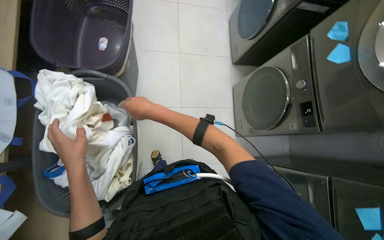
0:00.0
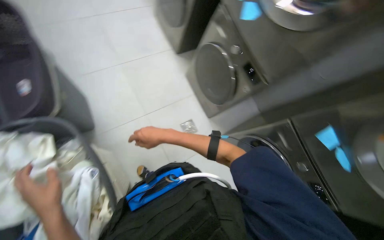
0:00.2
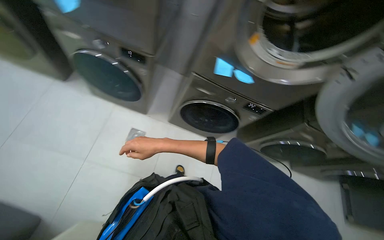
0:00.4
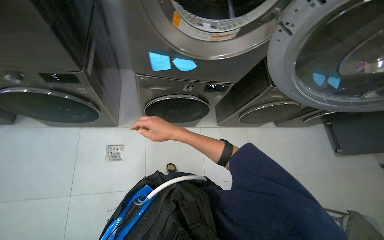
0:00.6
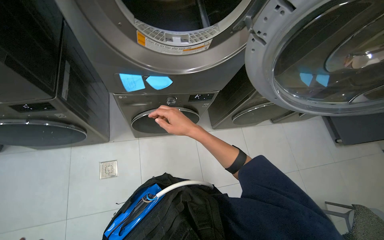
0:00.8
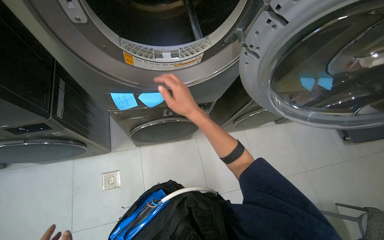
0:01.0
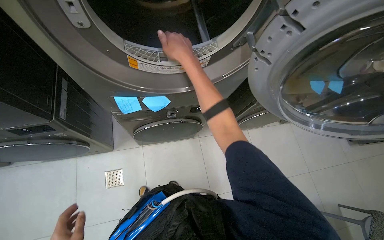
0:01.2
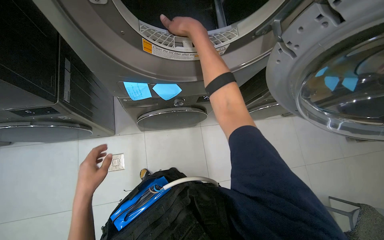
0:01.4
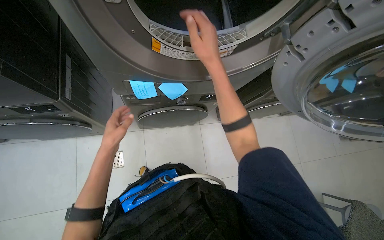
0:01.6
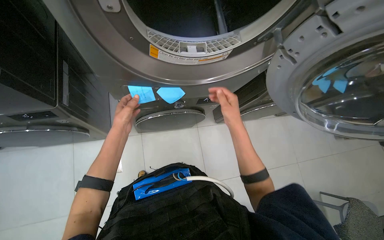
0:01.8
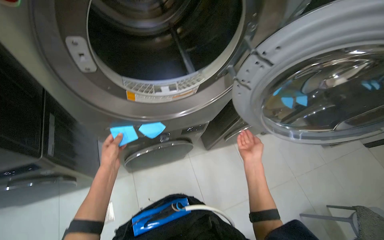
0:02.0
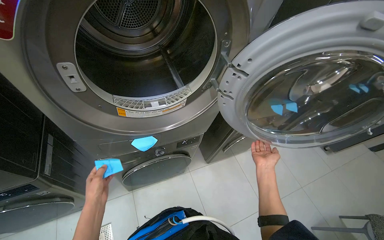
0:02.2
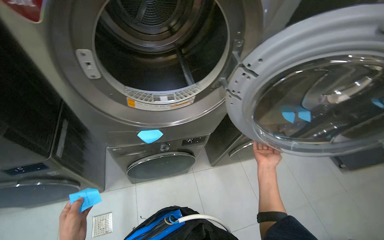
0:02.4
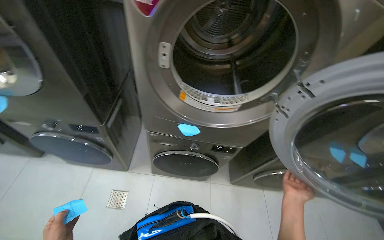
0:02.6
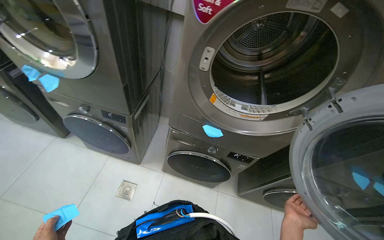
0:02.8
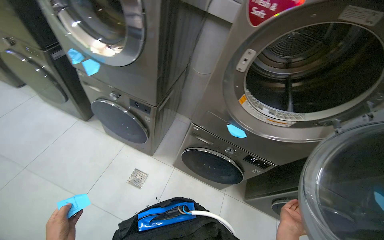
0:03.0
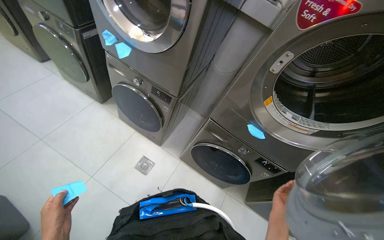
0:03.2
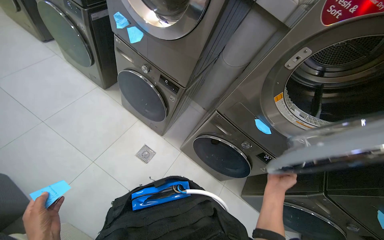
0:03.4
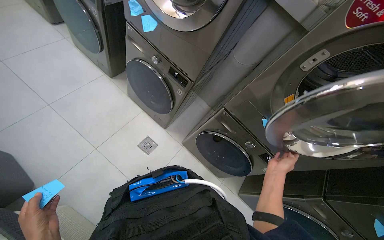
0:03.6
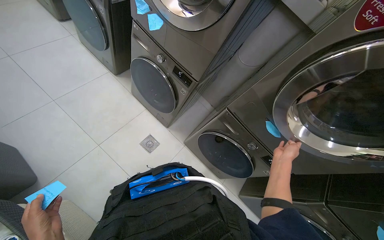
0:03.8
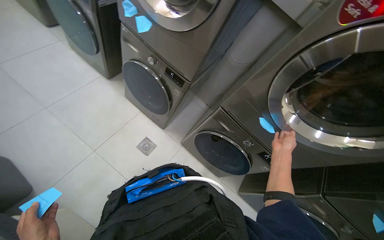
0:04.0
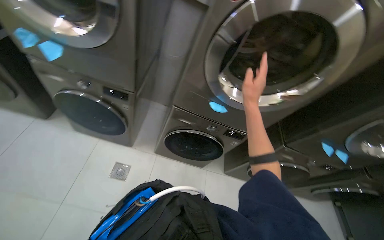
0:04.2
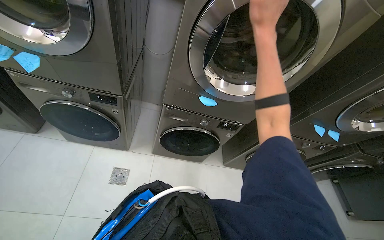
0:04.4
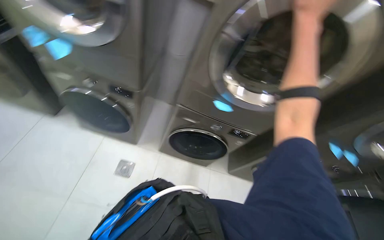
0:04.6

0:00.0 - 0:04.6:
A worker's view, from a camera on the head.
Job: managing laundry.
The whole recording: Sorting and collecting laundry items. The worker sorts clothes from a bag, unloads a washing machine, and collects items into a laundry basket.
0:00.0 - 0:01.6: The camera travels some 40 cm. The wearer looks approximately 75 degrees further to the right. The camera pitches downward, by roughly 15 degrees.
0:01.6 - 0:03.0: The head rotates about 30 degrees to the left. The wearer looks roughly 25 degrees further upward.

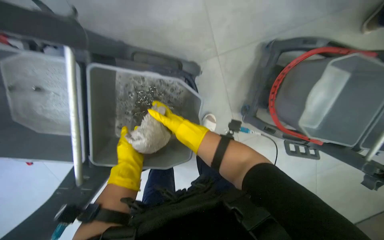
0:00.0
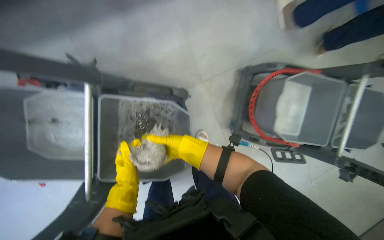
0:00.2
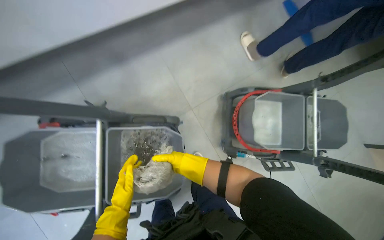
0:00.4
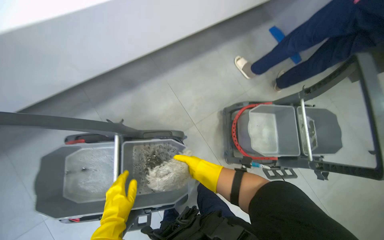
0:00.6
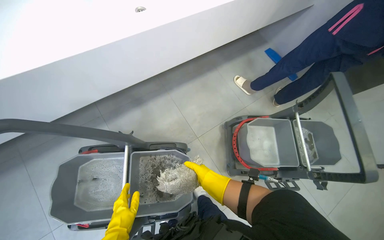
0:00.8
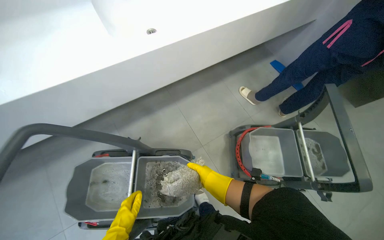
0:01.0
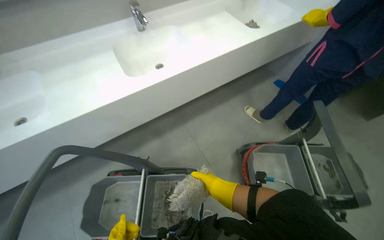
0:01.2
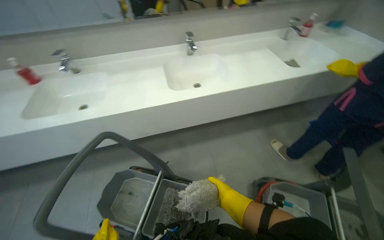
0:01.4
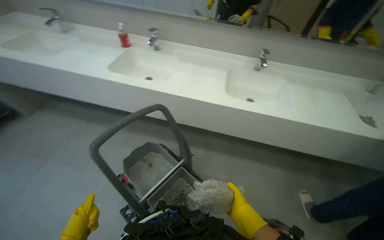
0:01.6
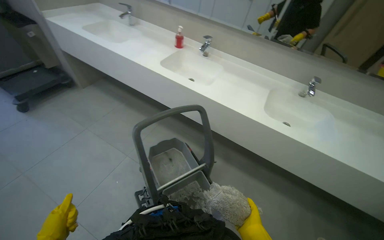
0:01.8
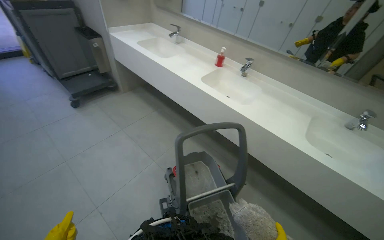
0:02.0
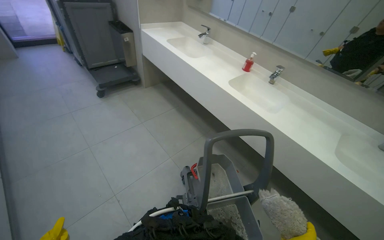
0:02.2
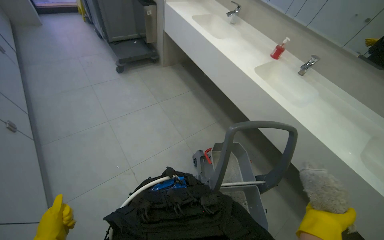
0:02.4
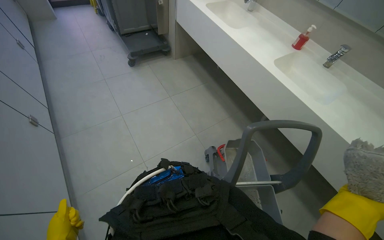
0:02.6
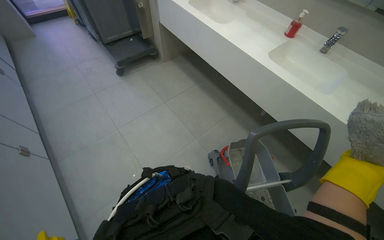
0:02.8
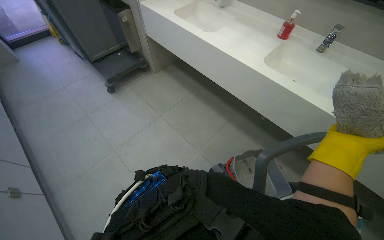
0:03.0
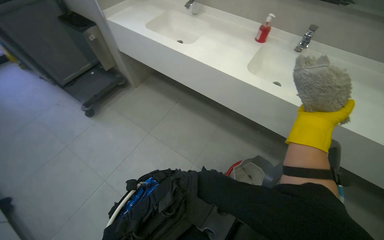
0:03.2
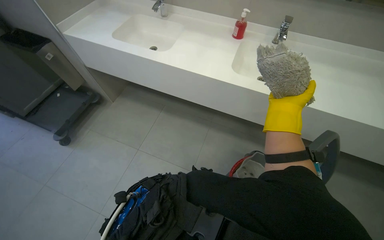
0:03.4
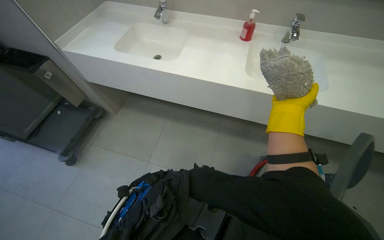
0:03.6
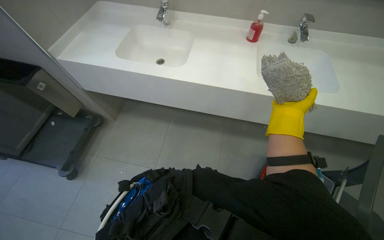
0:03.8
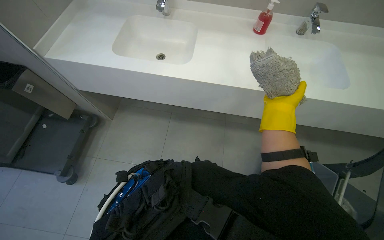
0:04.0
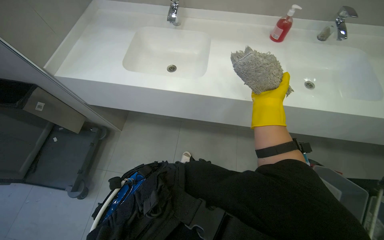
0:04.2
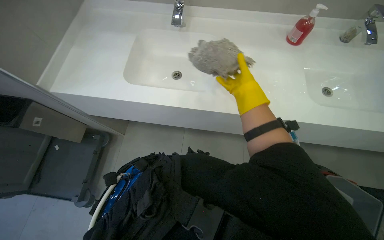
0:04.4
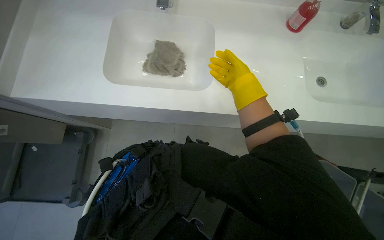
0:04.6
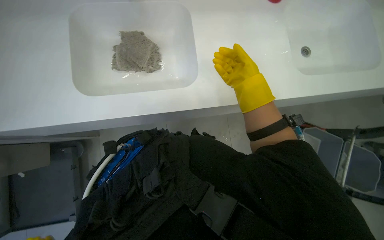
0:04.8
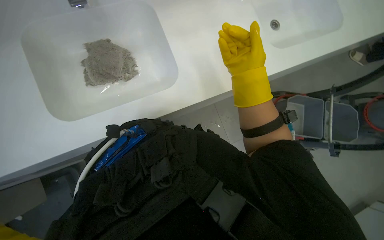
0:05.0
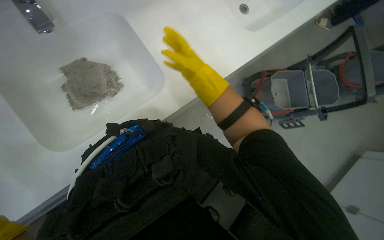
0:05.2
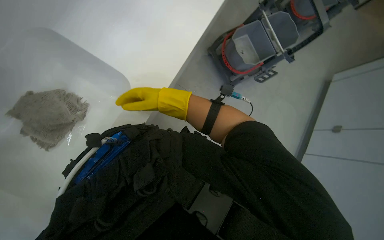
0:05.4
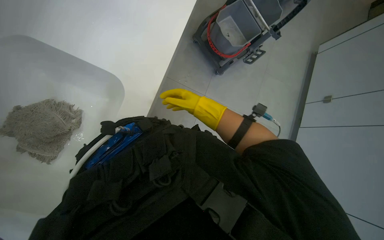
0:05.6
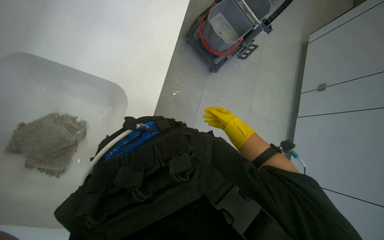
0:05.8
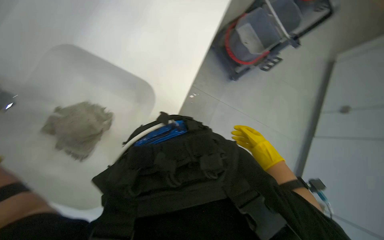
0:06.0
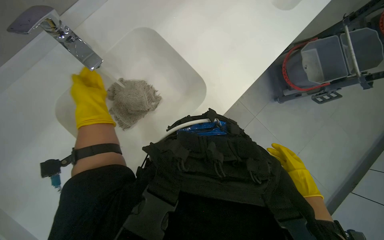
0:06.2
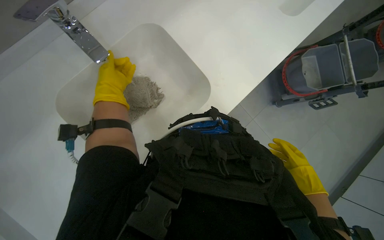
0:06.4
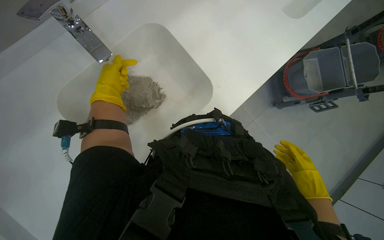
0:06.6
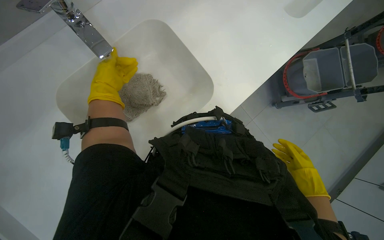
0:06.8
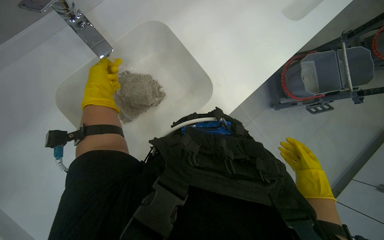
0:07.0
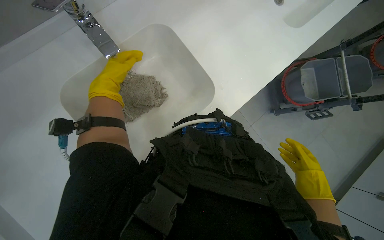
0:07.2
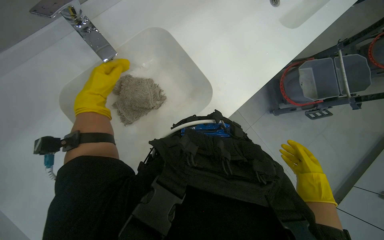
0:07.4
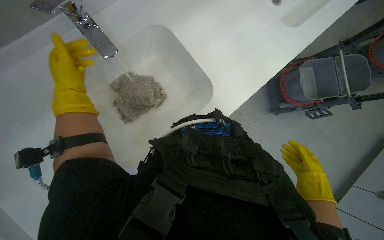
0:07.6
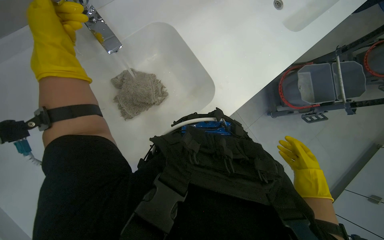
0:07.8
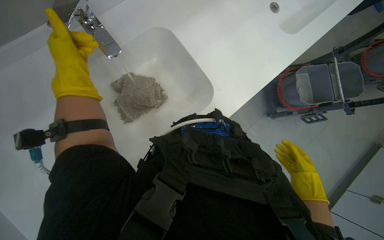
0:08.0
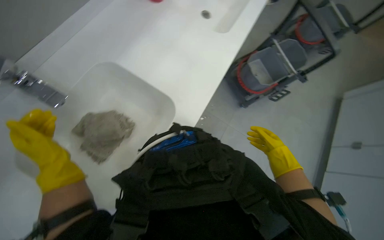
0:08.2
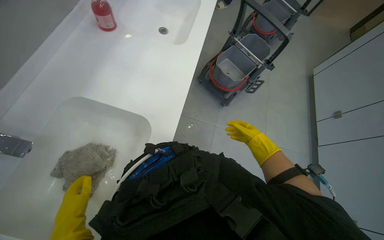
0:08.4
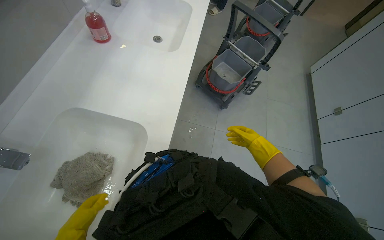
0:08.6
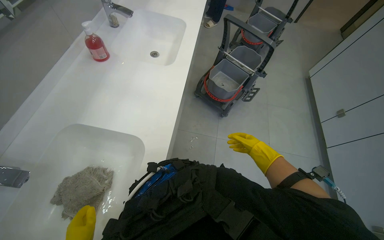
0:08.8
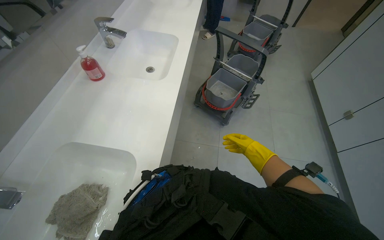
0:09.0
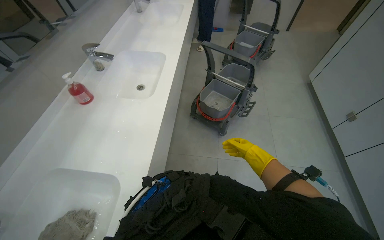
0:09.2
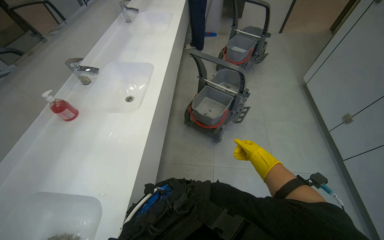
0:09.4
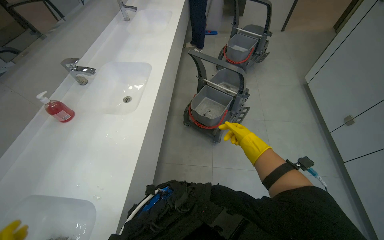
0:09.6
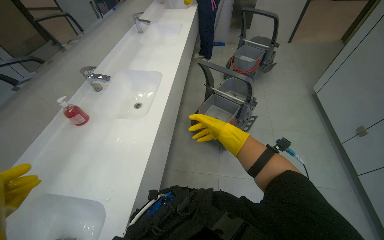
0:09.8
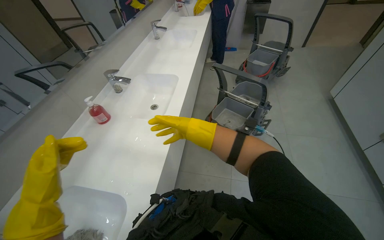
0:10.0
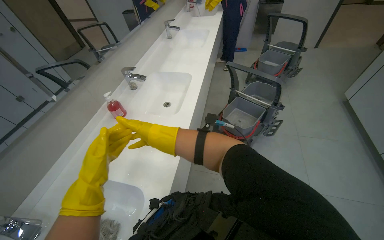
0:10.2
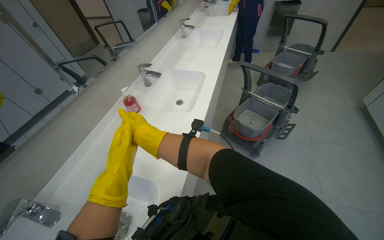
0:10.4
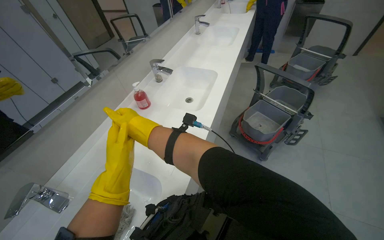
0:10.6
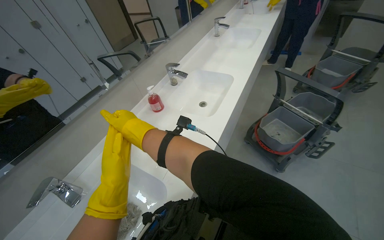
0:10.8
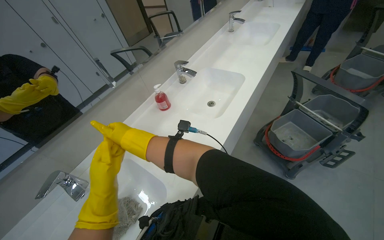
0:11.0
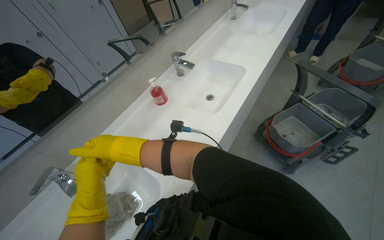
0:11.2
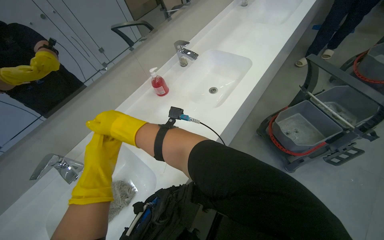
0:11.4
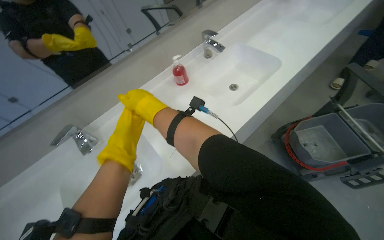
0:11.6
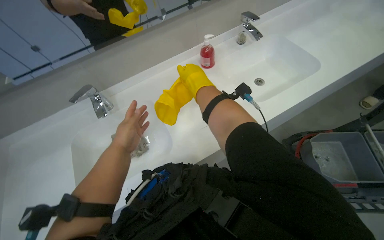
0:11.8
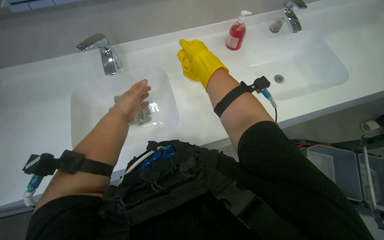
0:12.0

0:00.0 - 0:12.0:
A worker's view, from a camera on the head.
Job: organizing items.
The whole recording: Removing protective gloves. The worker removes yellow protective gloves and places them on the countertop.
0:00.0 - 0:01.6: The head travels roughly 70 cm. The head rotates roughly 40 degrees to the left. The wearer looks about 55 degrees further upward.
0:01.6 - 0:03.0: The wearer moves some 50 cm. The head turns to the left by about 35 degrees.
0:03.0 - 0:04.4: The wearer moves some 70 cm. The wearer looks roughly 35 degrees further to the right.
0:04.4 - 0:06.0: The head rotates some 50 degrees to the right.
0:06.0 - 0:07.6: Everything in view rotates roughly 25 degrees clockwise.
0:07.6 - 0:09.0: The camera pitches upward, by approximately 20 degrees. The scene turns approximately 45 degrees counterclockwise in the picture.
0:09.0 - 0:10.4: The camera pitches upward, by some 10 degrees. The right hand is displaced to the left by about 50 cm.
0:10.4 - 0:12.0: The wearer's head swings about 55 degrees to the left. The camera pitches downward, by about 30 degrees.

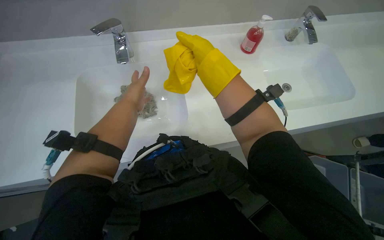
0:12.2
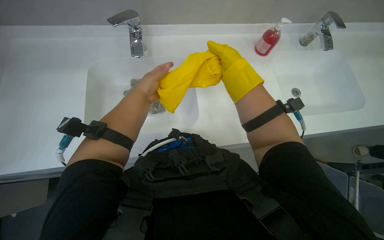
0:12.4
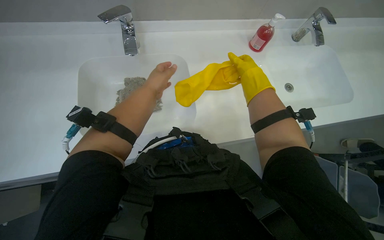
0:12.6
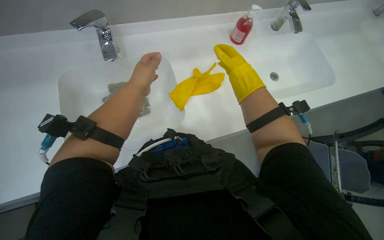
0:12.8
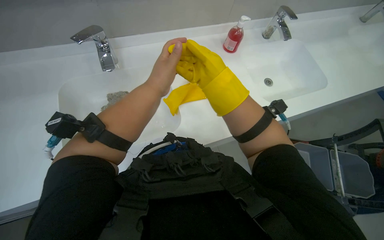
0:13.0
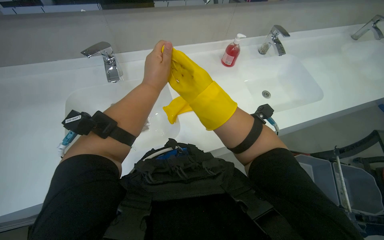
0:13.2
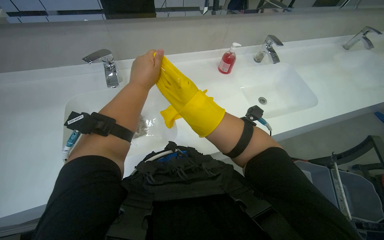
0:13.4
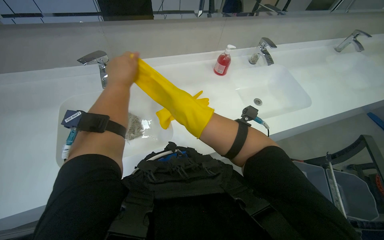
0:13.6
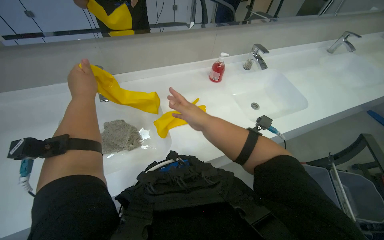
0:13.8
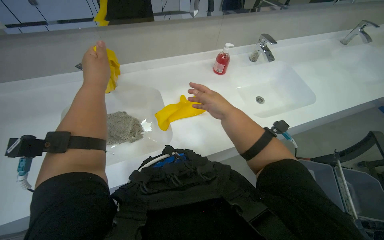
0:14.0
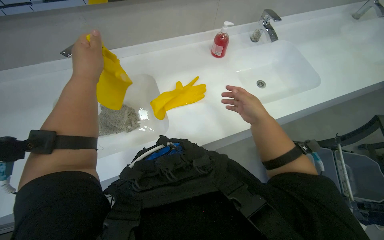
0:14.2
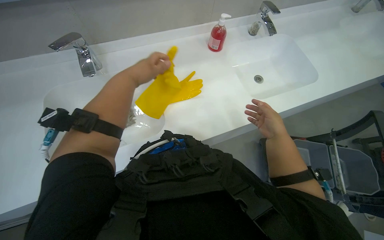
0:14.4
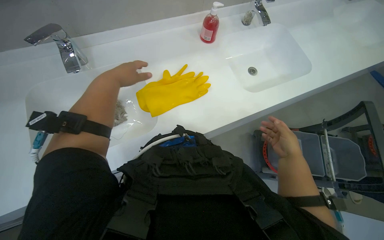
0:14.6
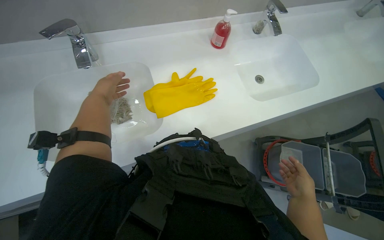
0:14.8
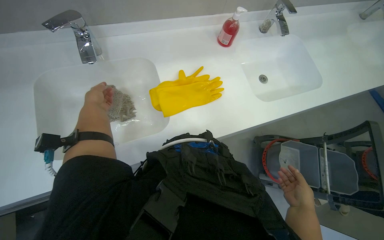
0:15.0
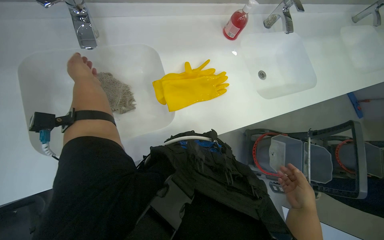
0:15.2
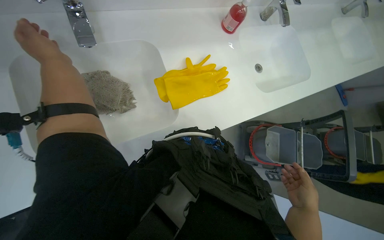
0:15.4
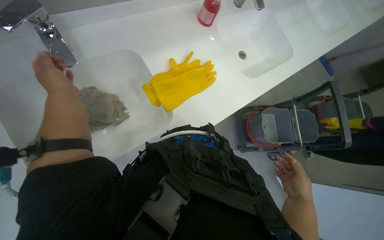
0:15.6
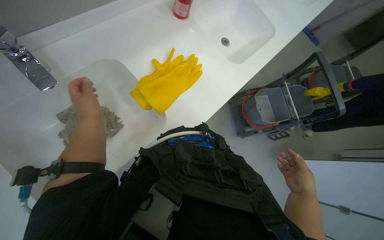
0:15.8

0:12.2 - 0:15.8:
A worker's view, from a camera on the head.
Job: organizing items.
The whole recording: Removing protective gloves. The worker removes yellow protective gloves and places them on the countertop.
0:12.2 - 0:14.0: The right hand moves left and right over approximately 15 cm, changing direction 2 times. Meanwhile the left hand moves nearer to the camera, some 15 cm, and moves roughly 10 cm to the right and comes back.
0:14.0 - 0:15.8: The head turns to the right by about 25 degrees. The view tips downward by roughly 20 degrees.
